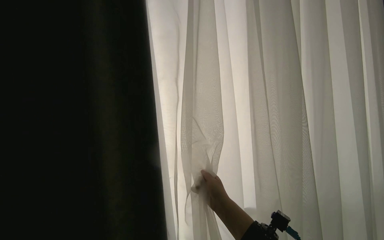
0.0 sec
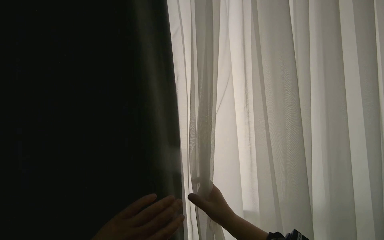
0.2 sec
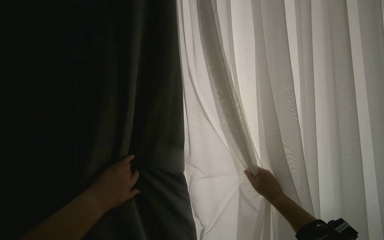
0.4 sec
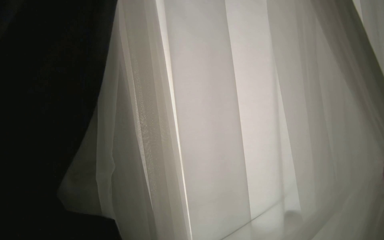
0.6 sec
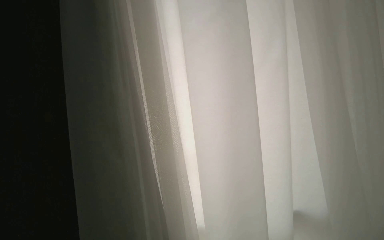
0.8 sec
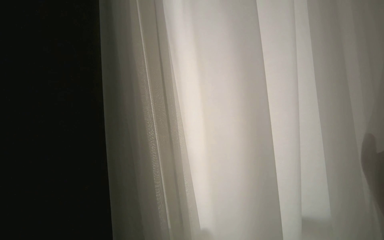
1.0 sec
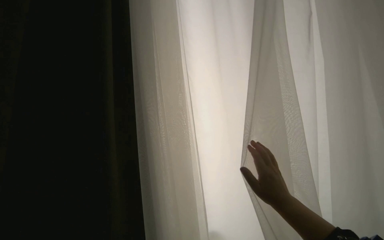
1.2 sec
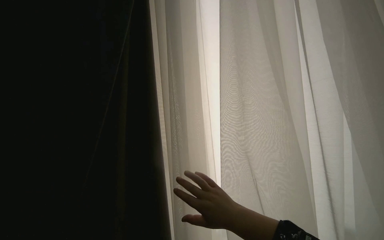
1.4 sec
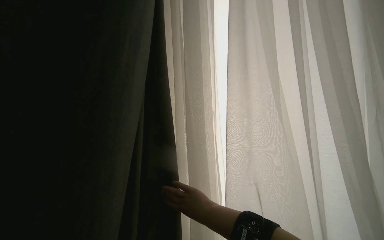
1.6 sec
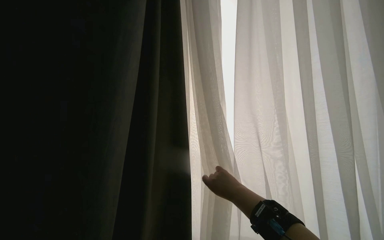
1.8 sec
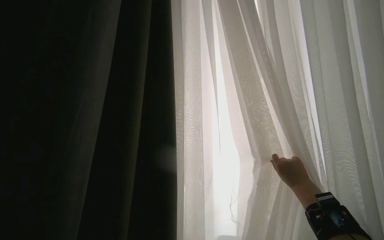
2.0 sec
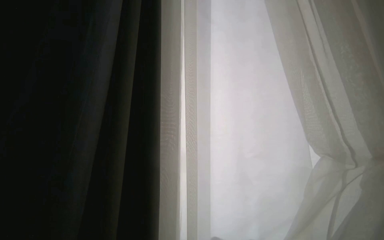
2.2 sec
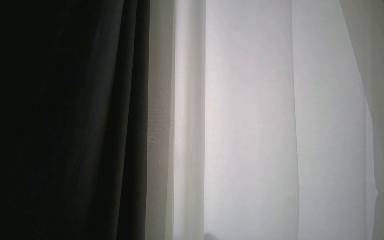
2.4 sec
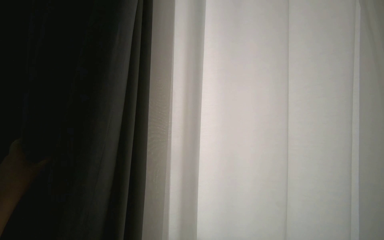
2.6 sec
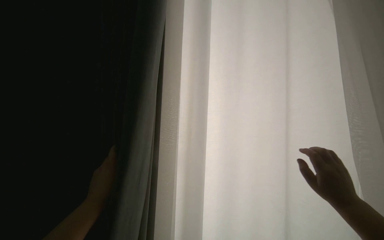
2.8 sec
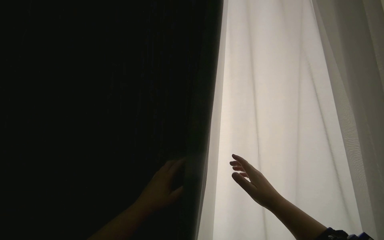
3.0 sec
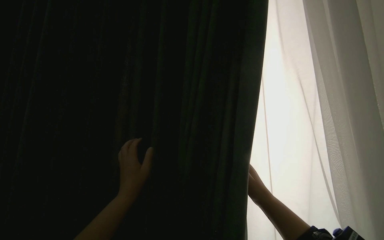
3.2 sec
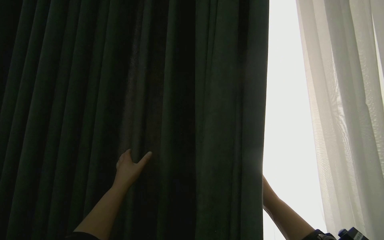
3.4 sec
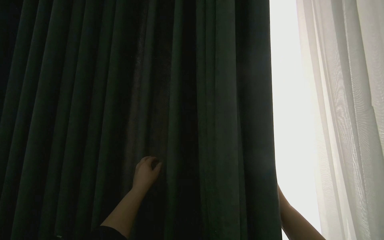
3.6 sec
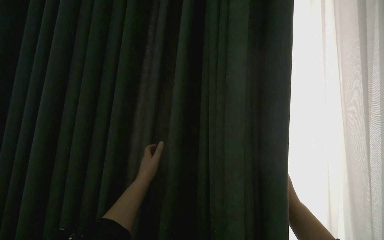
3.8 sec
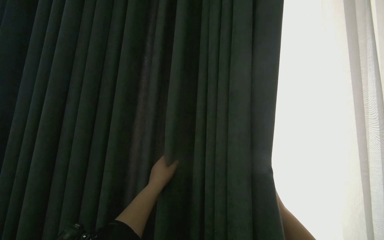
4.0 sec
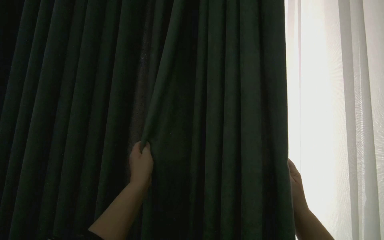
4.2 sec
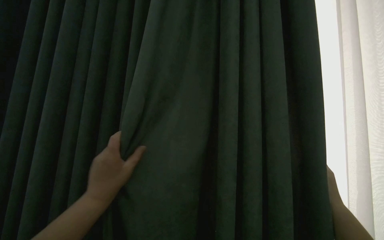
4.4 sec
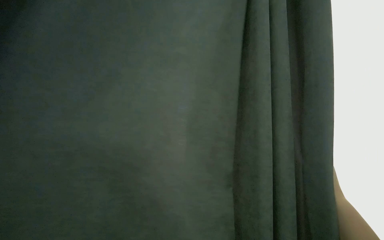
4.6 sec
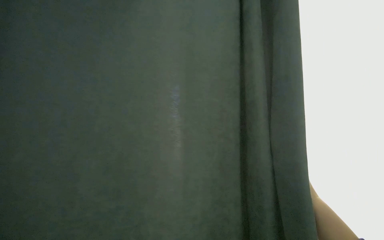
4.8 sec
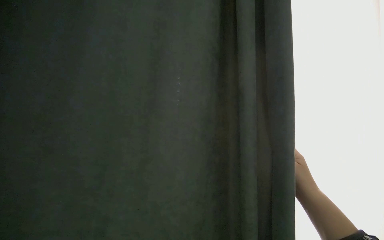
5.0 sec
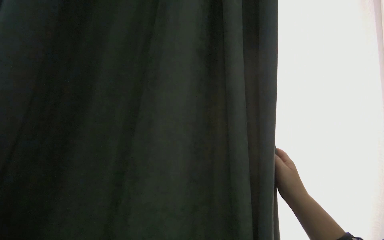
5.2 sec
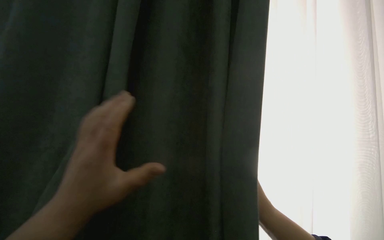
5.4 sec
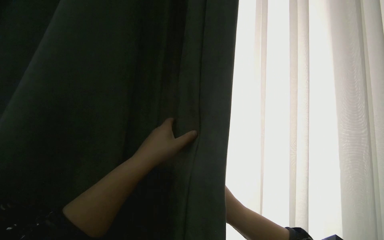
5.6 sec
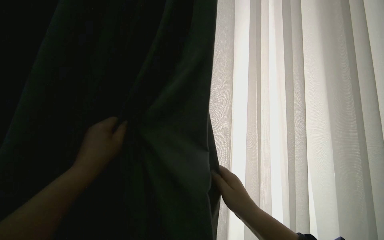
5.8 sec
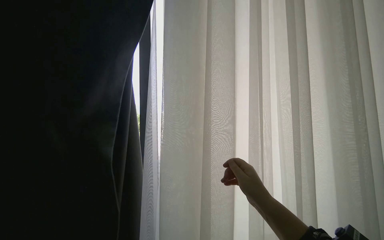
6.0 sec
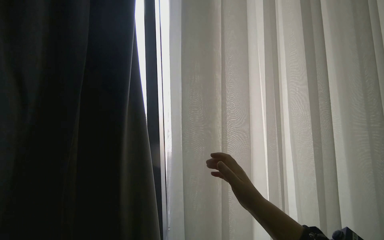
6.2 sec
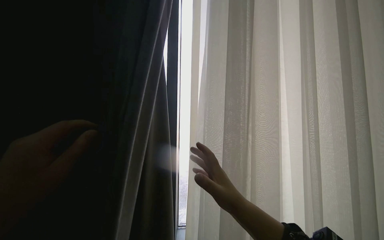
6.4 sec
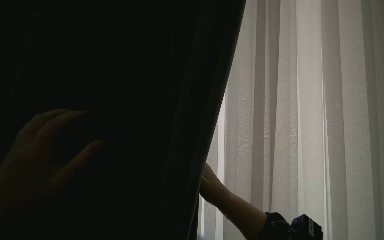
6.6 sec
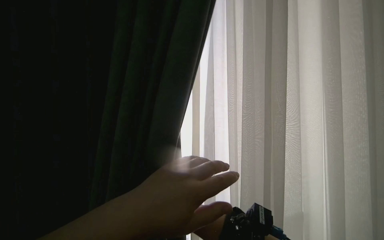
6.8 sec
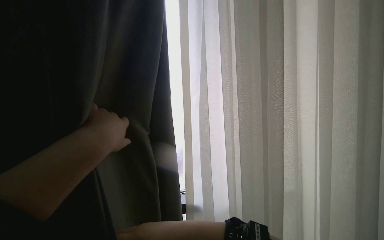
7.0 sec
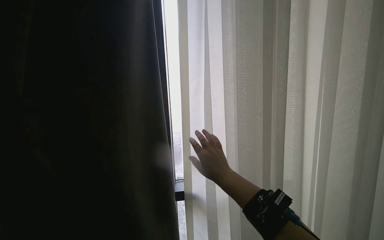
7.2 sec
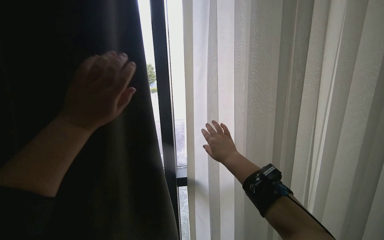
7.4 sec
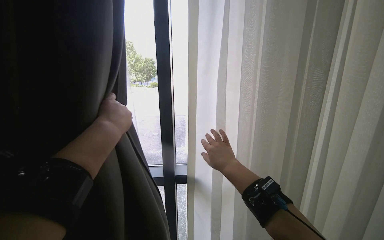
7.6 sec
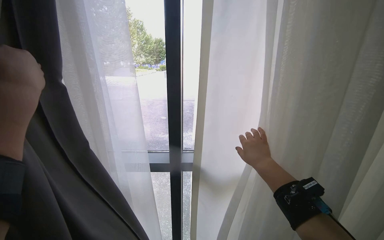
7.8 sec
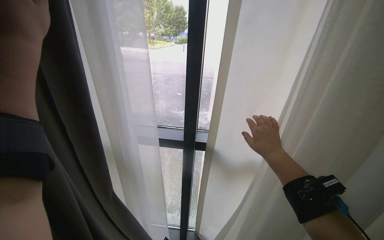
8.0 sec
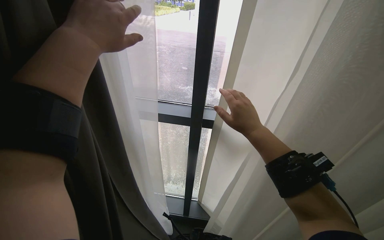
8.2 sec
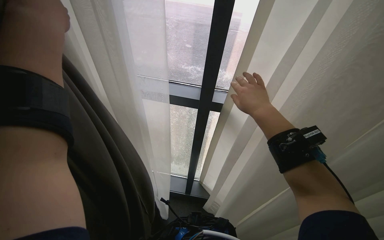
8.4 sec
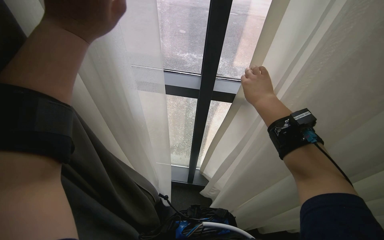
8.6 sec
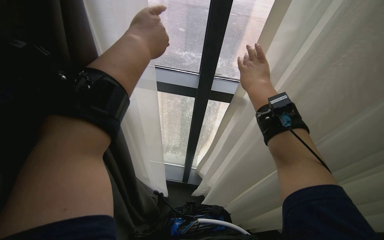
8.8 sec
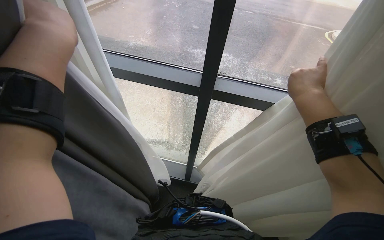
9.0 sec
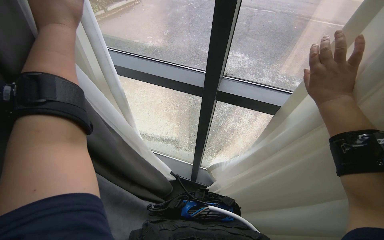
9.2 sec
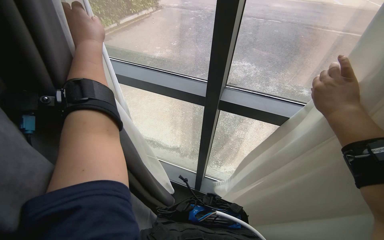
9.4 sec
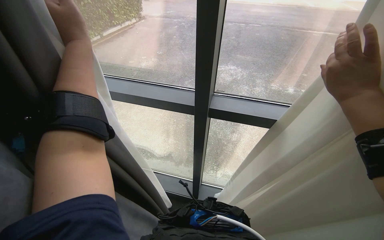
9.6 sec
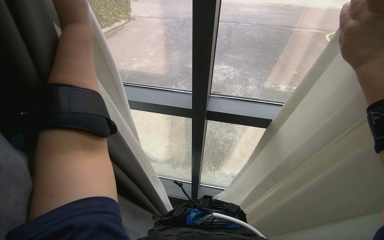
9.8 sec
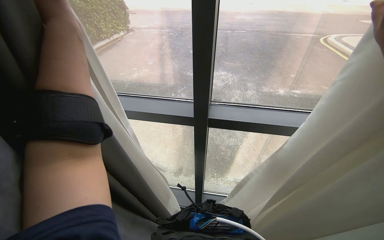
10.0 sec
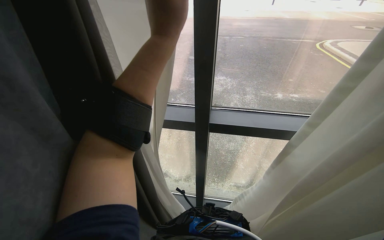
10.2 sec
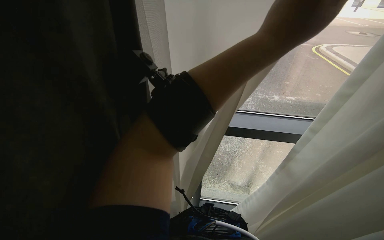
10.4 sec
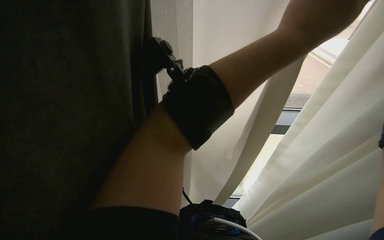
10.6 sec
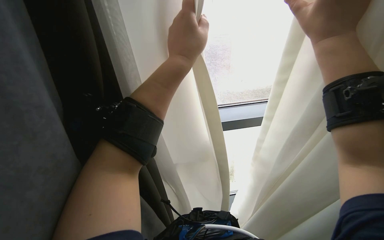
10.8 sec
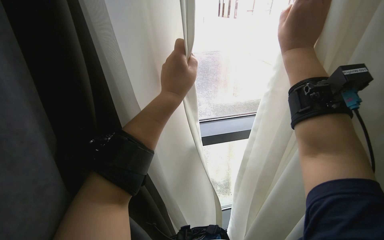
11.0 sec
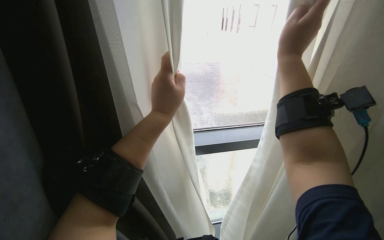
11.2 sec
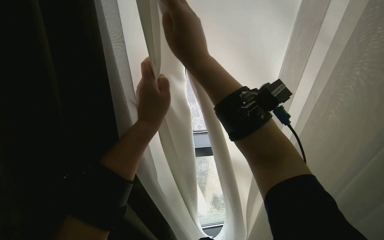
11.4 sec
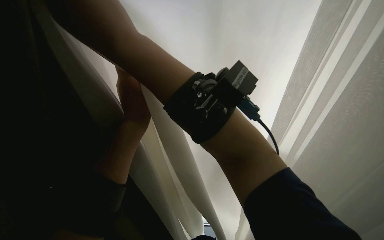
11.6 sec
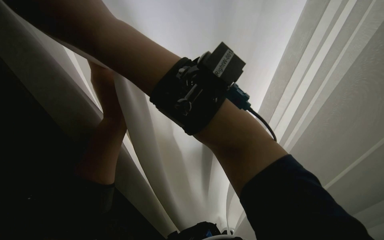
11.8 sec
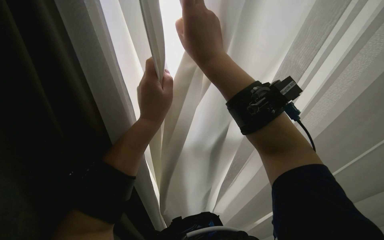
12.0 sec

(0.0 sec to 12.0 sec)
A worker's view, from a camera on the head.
Job: organizing items.
The whole recording: Pulling room curtains. The worker pulls and adjusts the grey and white curtains across the window.
3.0 sec - 4.4 sec: The left hand shifts about 15 cm nearer to the camera and to the right.
6.0 sec - 7.6 sec: The right hand shifts some 10 cm up the picture.
7.6 sec - 9.0 sec: The view tilts approximately 25 degrees downward.
9.0 sec - 10.4 sec: The left hand shifts about 40 cm to the right.

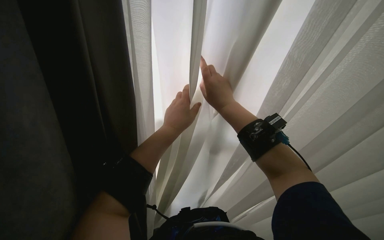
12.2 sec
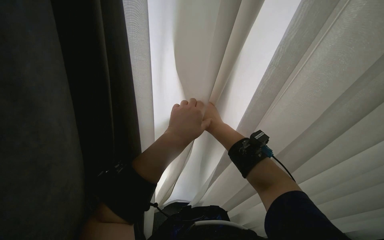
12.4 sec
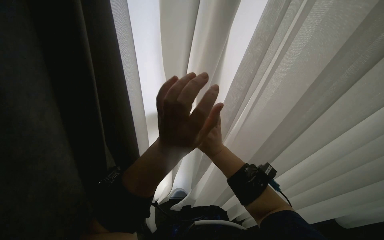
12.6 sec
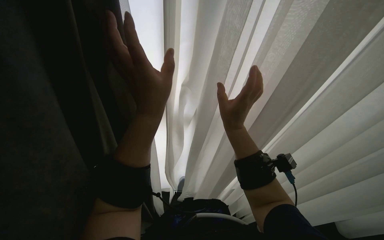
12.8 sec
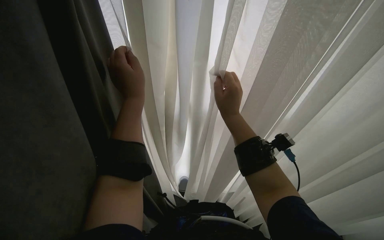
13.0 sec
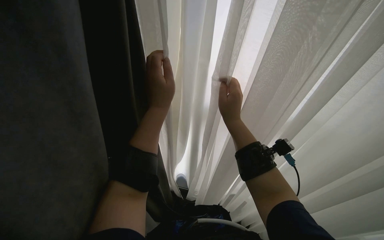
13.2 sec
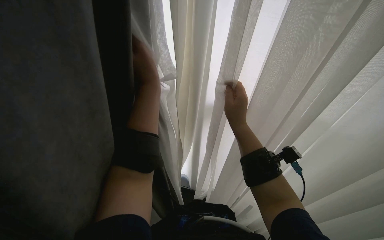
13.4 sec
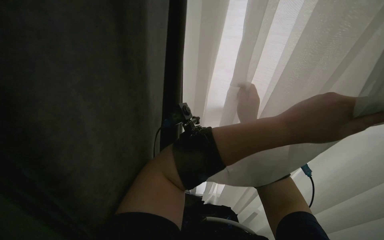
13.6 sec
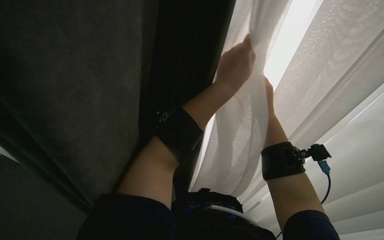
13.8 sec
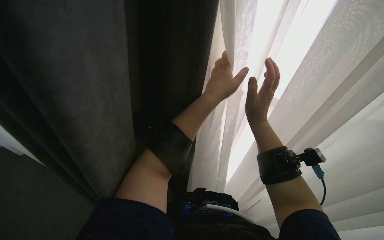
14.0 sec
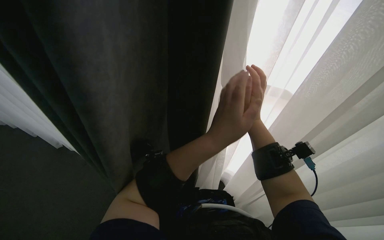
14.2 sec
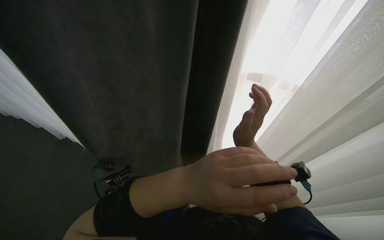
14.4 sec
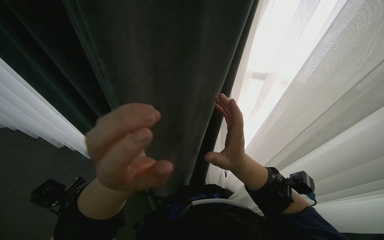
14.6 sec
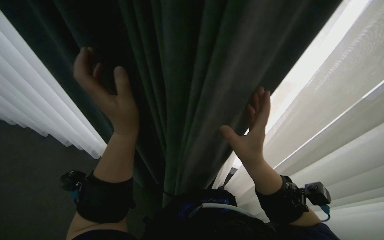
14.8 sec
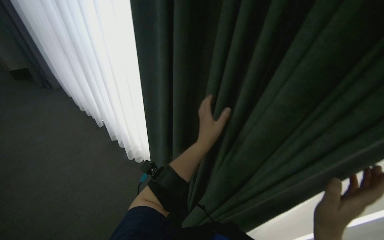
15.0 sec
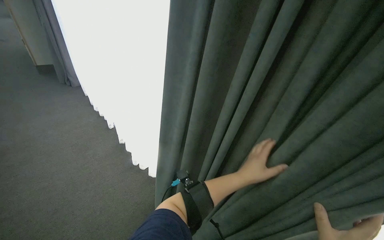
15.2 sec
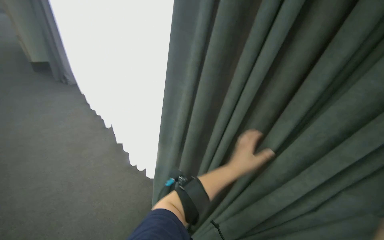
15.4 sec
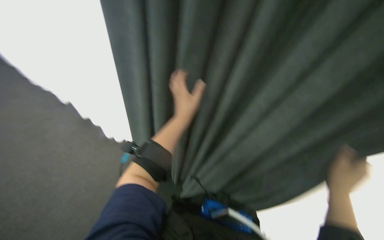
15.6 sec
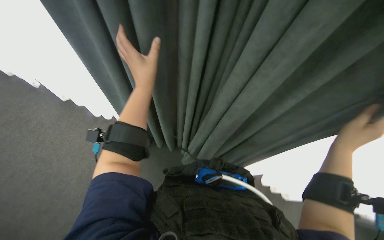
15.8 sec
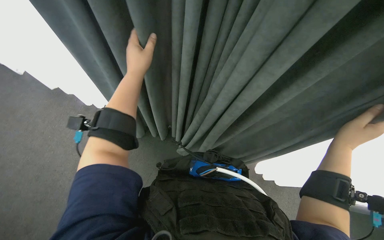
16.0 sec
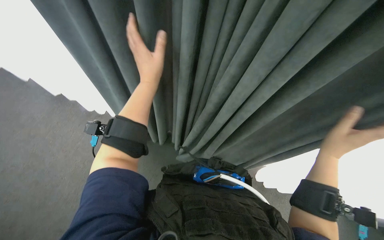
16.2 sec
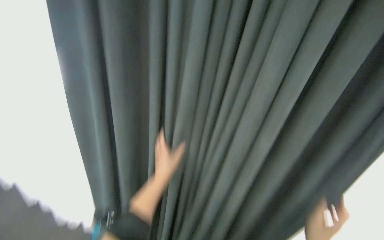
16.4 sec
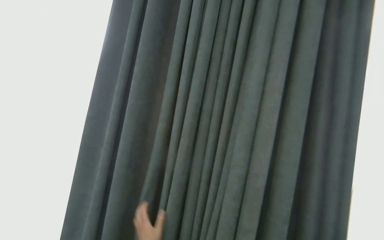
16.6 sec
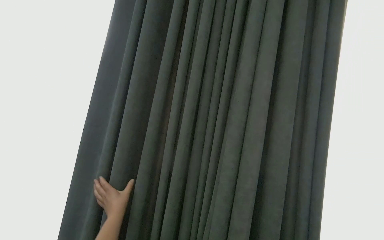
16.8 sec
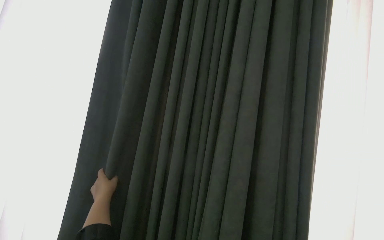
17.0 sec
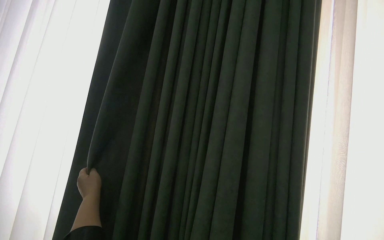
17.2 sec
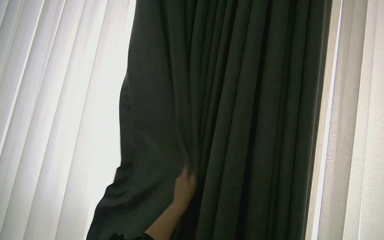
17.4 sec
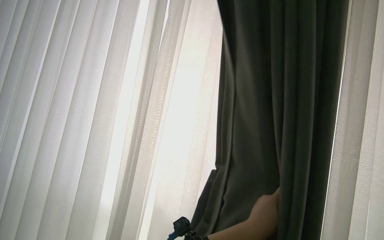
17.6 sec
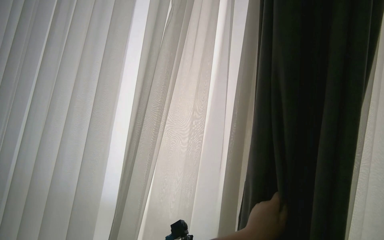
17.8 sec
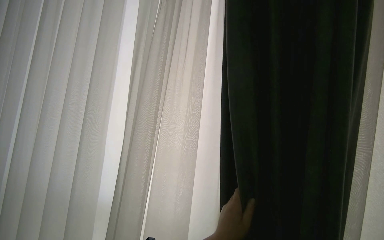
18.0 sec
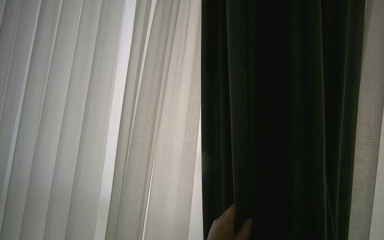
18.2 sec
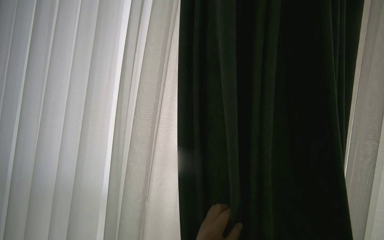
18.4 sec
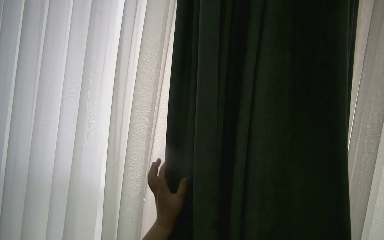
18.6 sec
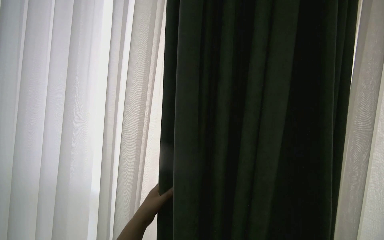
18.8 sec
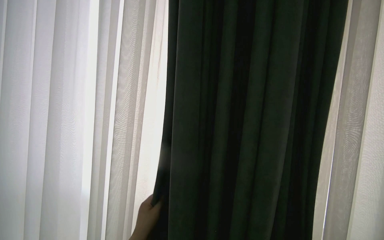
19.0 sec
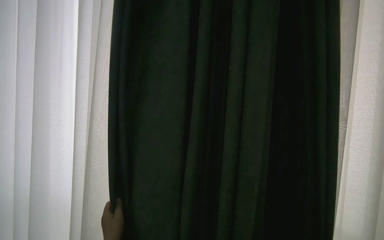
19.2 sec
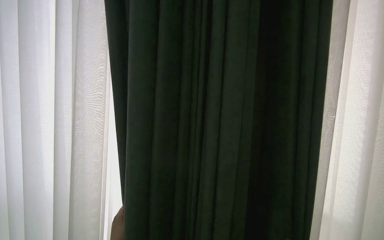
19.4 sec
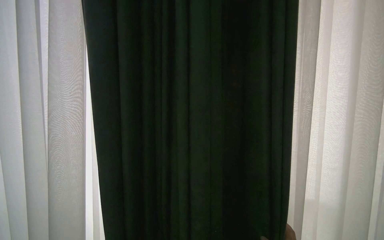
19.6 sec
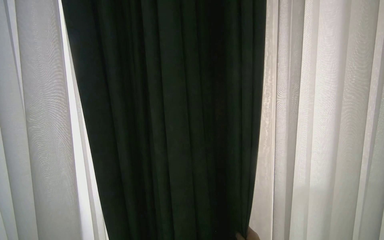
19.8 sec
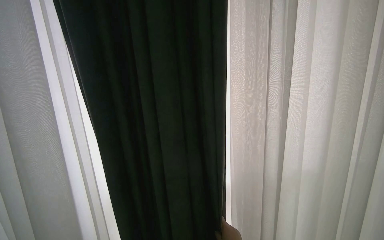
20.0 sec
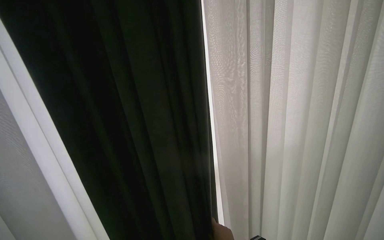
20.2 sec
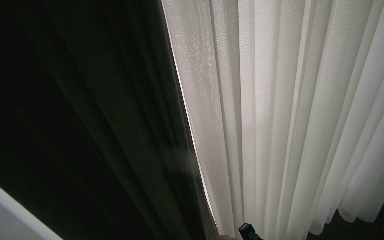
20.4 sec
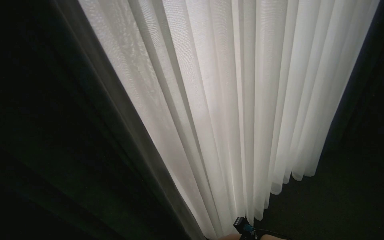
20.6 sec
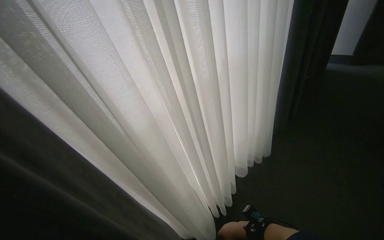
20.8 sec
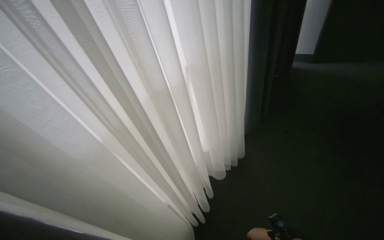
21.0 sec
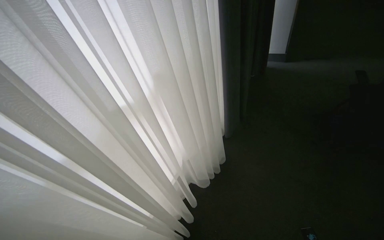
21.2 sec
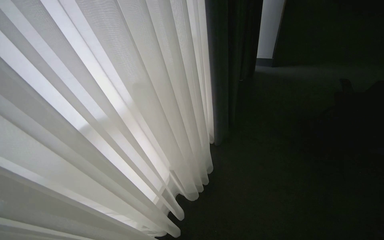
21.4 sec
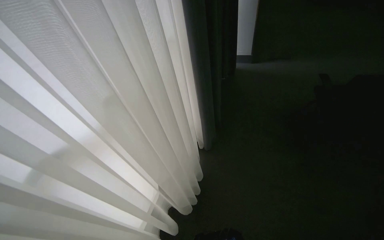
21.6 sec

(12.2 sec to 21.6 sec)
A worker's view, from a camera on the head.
Job: organizing items.
The whole recording: Pulling room curtains. The worker pulls and adjusts the grey and white curtains across the window.
12.2 sec - 13.8 sec: The right hand heads to the right, covering about 10 cm.
15.4 sec - 17.0 sec: The wearer's head swings some 25 degrees to the right. The camera pitches downward, by about 30 degrees.
20.0 sec - 21.6 sec: The wearer looks some 20 degrees further to the right.
